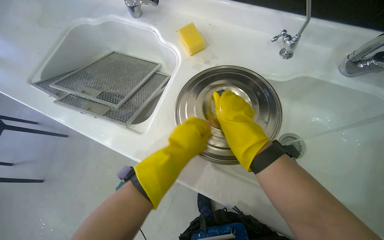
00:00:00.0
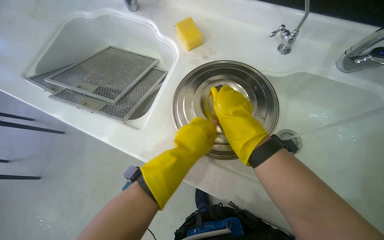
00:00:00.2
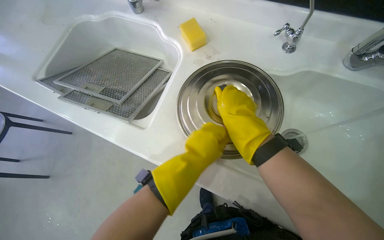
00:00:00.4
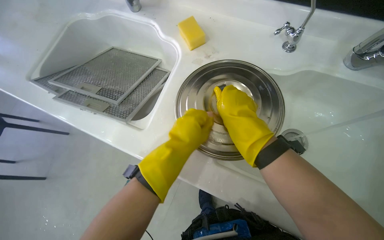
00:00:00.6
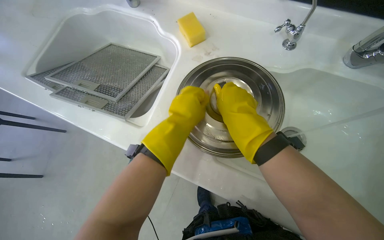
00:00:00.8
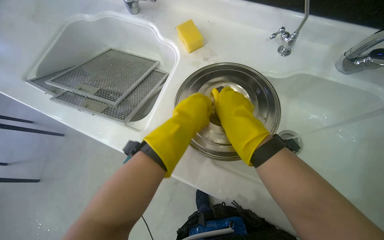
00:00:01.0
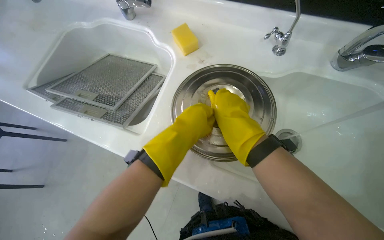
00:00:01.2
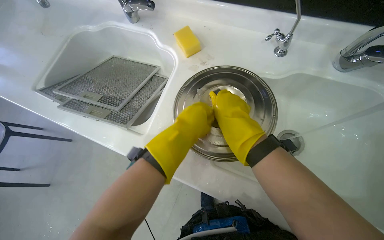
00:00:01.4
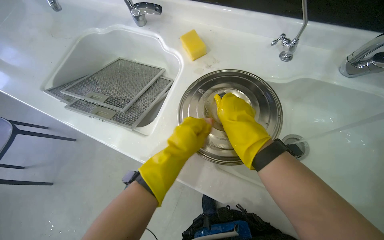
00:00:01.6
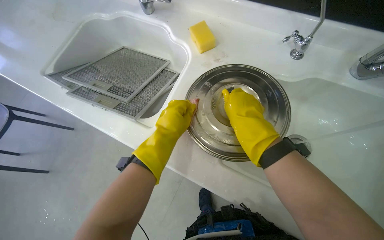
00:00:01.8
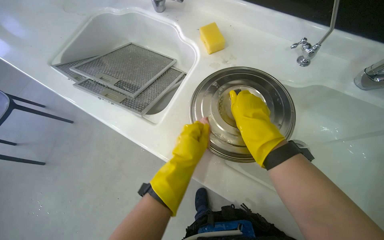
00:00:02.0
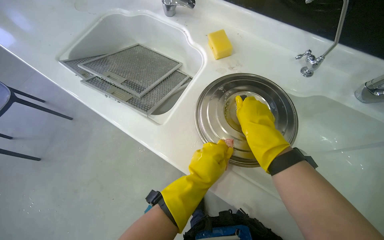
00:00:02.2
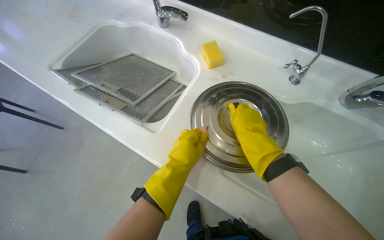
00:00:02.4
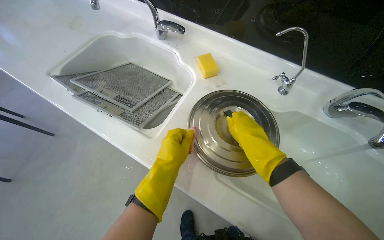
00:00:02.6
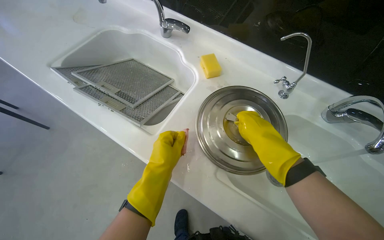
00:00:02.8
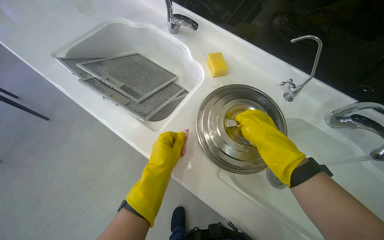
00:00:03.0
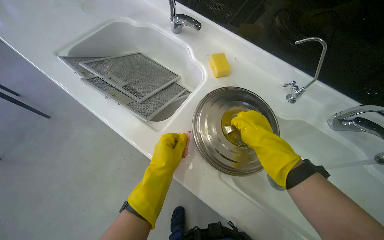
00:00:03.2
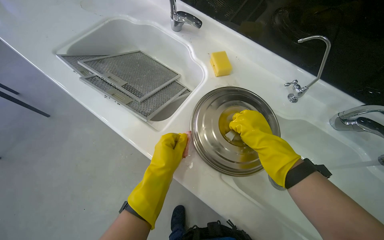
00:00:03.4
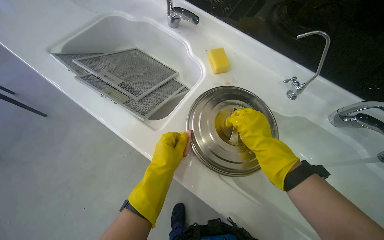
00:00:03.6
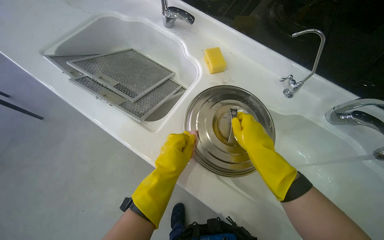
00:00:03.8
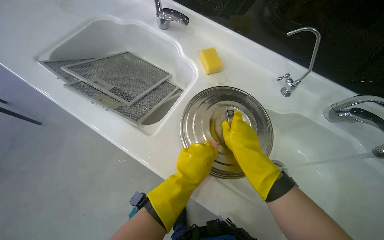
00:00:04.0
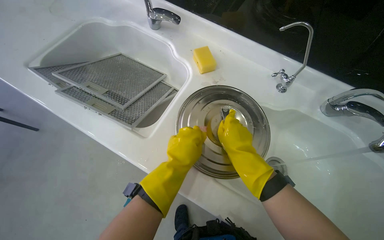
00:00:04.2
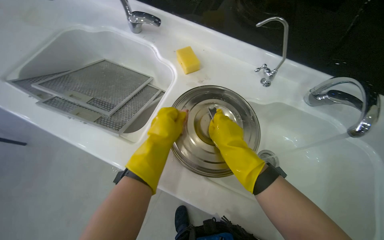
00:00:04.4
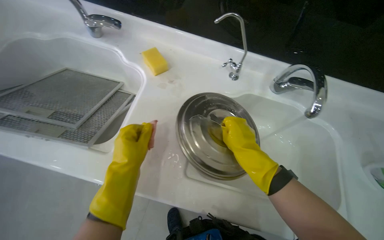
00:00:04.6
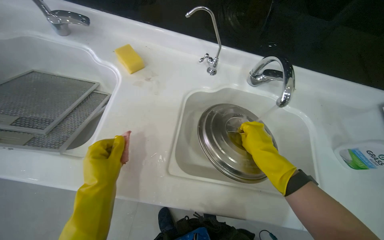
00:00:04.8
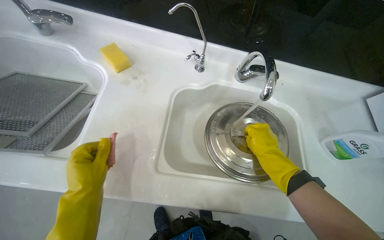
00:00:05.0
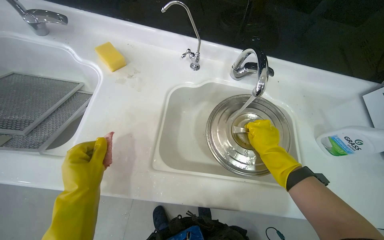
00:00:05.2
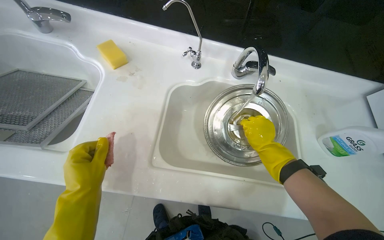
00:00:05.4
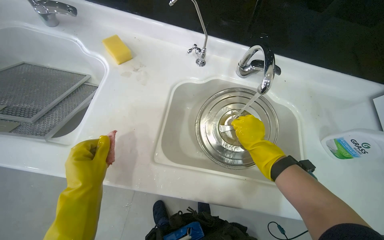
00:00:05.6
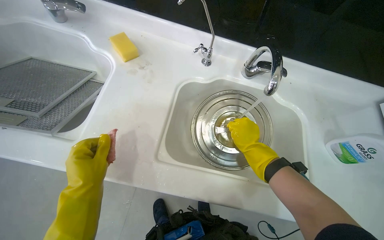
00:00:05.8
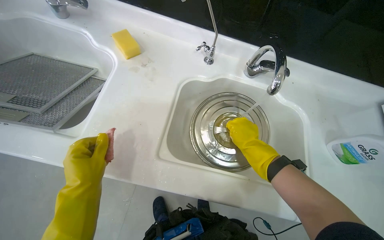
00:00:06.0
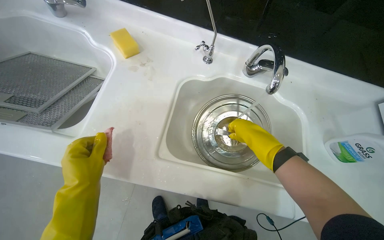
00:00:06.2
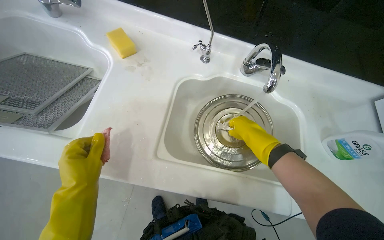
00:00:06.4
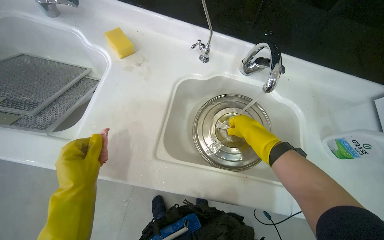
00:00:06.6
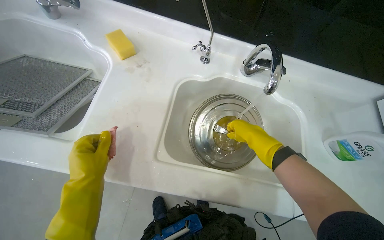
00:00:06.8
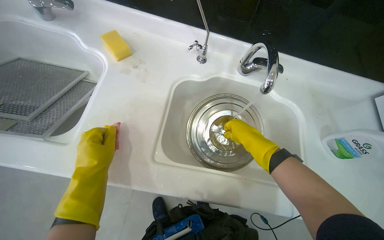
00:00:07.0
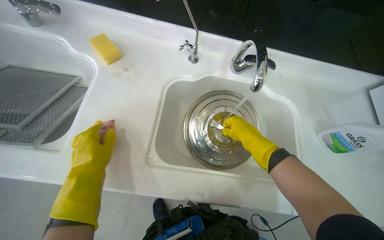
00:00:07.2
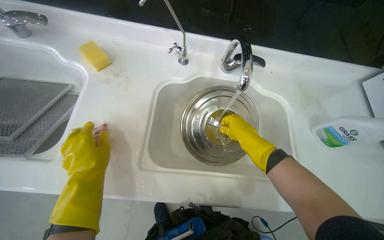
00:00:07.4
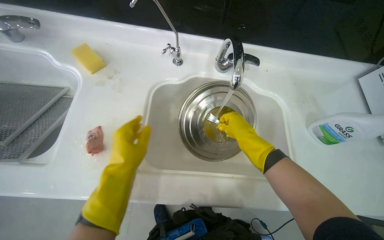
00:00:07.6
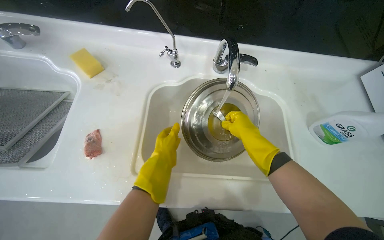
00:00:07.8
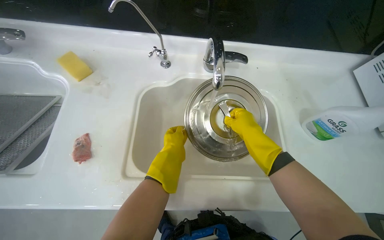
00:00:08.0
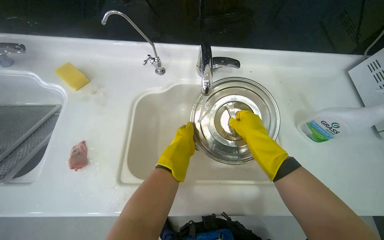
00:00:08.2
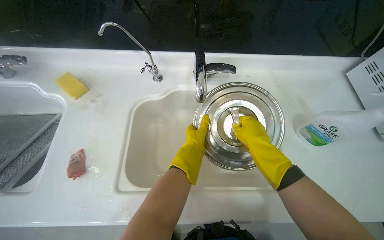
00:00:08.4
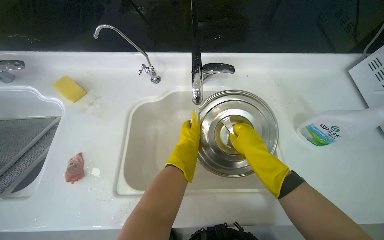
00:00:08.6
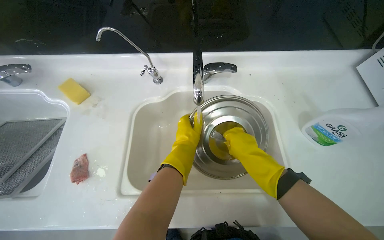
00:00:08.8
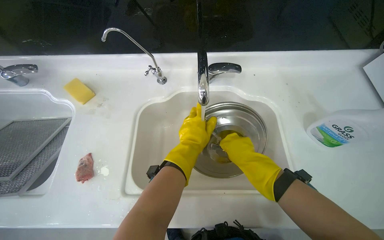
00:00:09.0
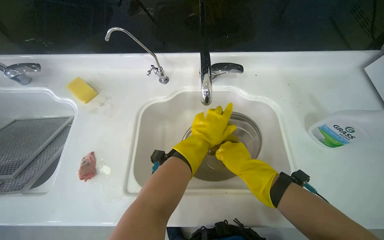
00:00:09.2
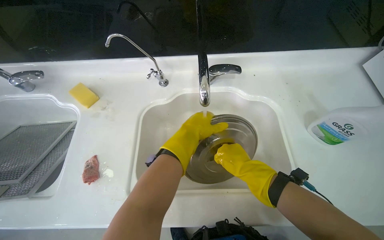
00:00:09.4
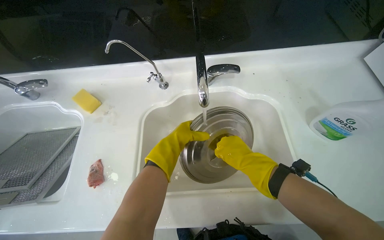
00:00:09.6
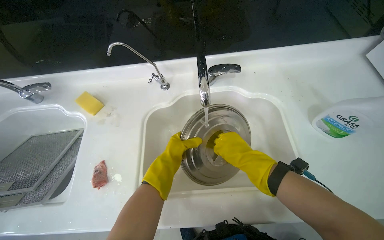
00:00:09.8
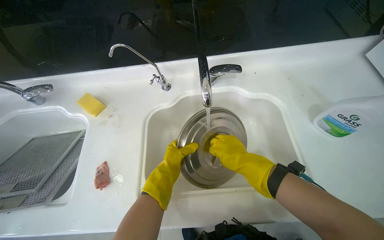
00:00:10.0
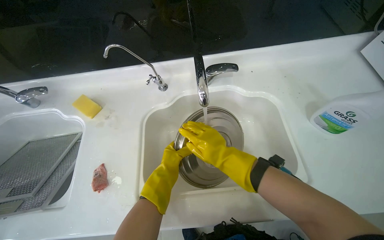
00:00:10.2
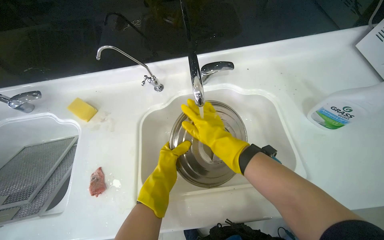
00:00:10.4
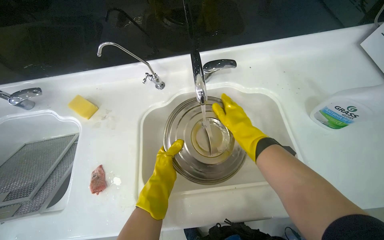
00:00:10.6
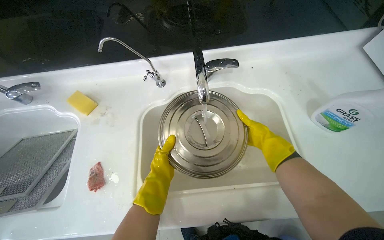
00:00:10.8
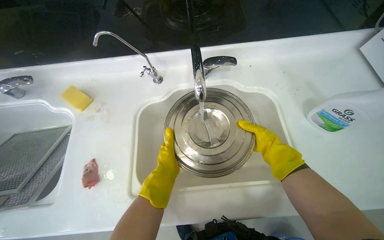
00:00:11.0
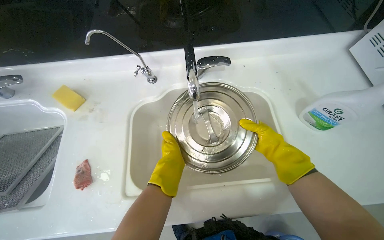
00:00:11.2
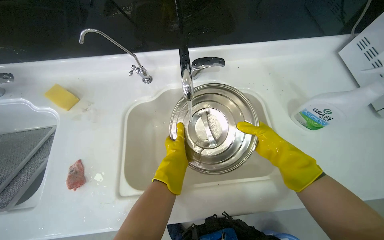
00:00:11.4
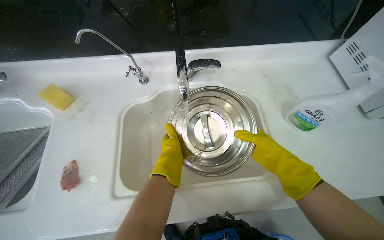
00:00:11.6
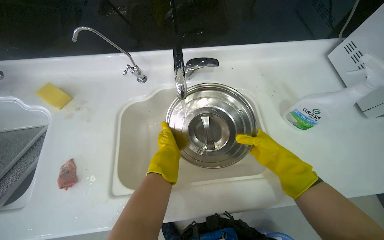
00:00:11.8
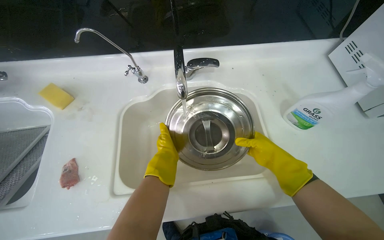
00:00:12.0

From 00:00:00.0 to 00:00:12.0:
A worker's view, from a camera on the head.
Job: cleaning kitchen.
The whole recording: Rinsing pot lid in sink. The worker rinses the pot lid under running water in the sink.
From 00:00:00.0 to 00:00:01.6: The hands work in one place, with small movements.
From 00:00:03.0 to 00:00:04.4: The left hand shifts about 10 cm up the picture.
From 00:00:04.4 to 00:00:06.0: The right hand is displaced to the right by approximately 25 cm, while the left hand travels down the picture by approximately 10 cm.
From 00:00:06.0 to 00:00:07.6: The left hand is displaced to the right by approximately 15 cm.
From 00:00:07.6 to 00:00:09.0: The left hand moves to the right, about 20 cm.
From 00:00:09.0 to 00:00:10.4: The right hand travels to the left by about 10 cm, while the left hand moves to the left and down the picture, some 15 cm.
From 00:00:10.4 to 00:00:12.0: The right hand shifts approximately 25 cm to the right.

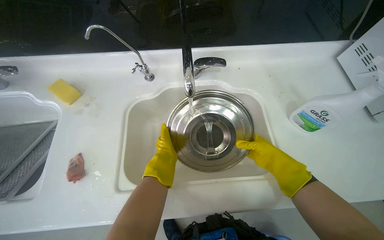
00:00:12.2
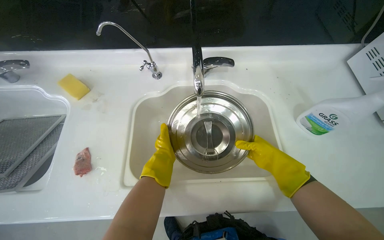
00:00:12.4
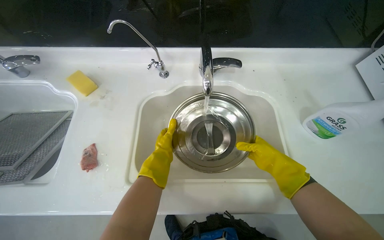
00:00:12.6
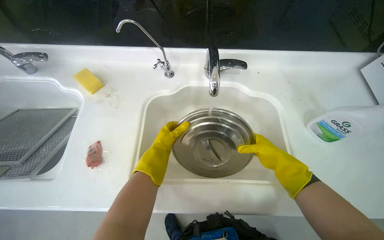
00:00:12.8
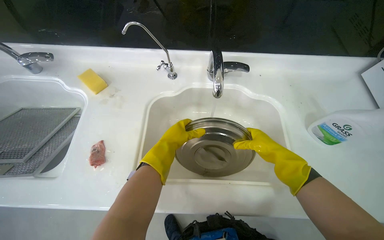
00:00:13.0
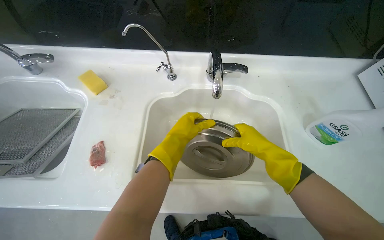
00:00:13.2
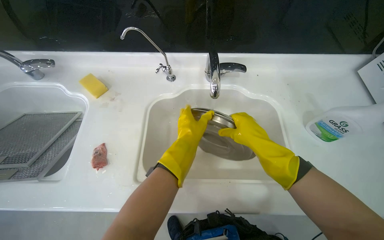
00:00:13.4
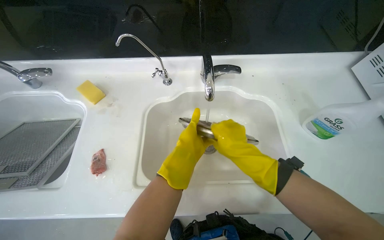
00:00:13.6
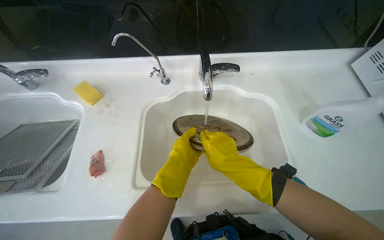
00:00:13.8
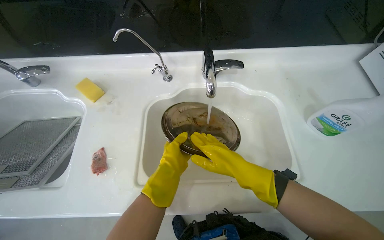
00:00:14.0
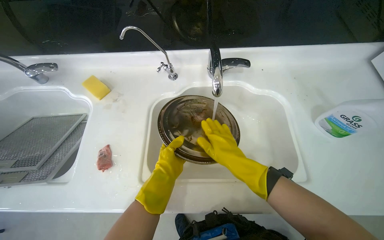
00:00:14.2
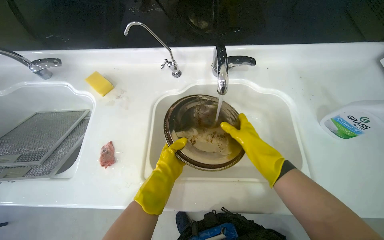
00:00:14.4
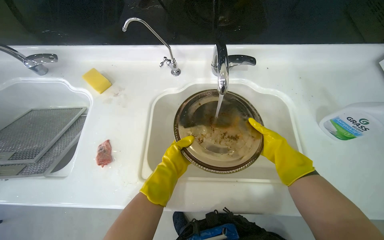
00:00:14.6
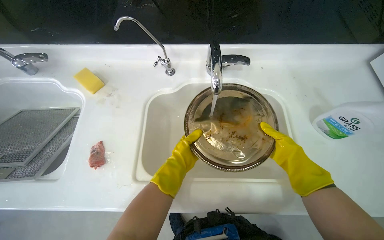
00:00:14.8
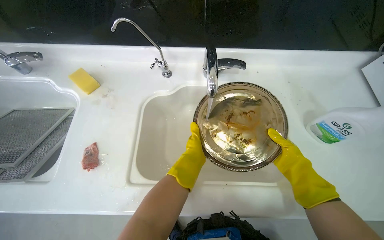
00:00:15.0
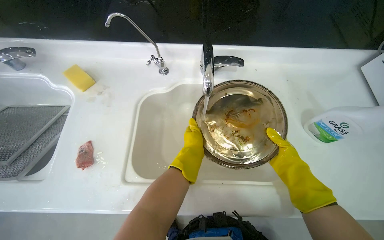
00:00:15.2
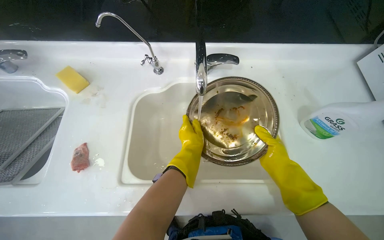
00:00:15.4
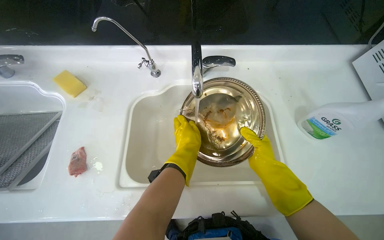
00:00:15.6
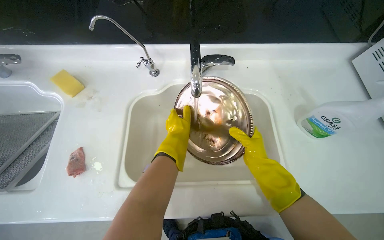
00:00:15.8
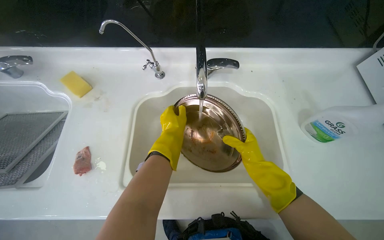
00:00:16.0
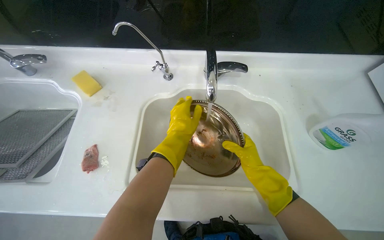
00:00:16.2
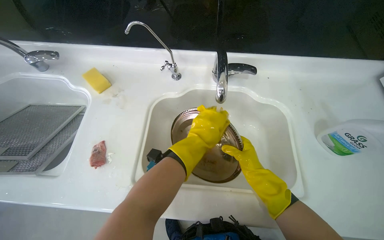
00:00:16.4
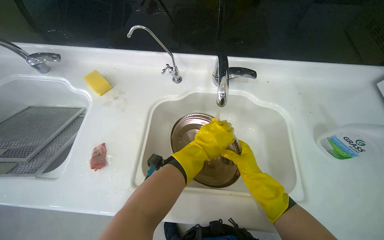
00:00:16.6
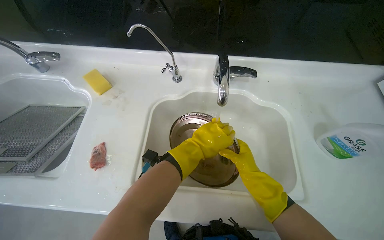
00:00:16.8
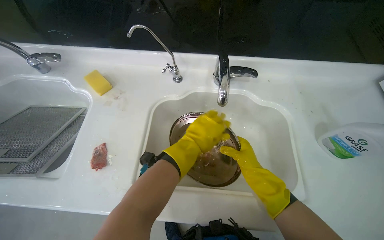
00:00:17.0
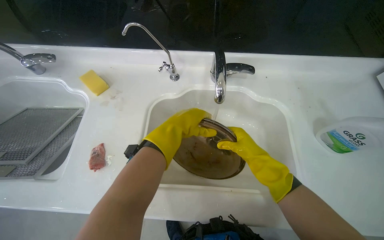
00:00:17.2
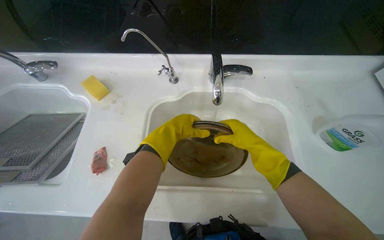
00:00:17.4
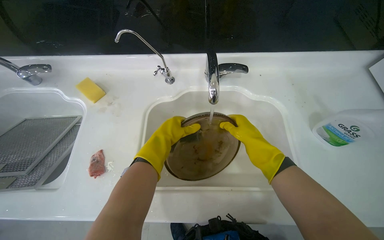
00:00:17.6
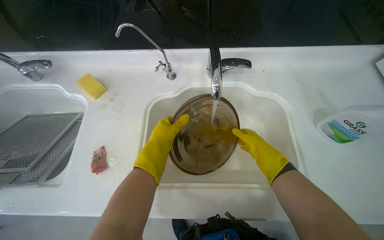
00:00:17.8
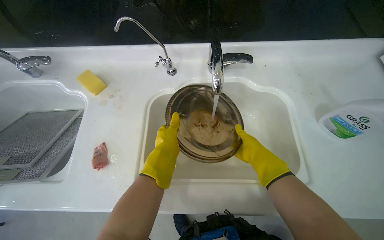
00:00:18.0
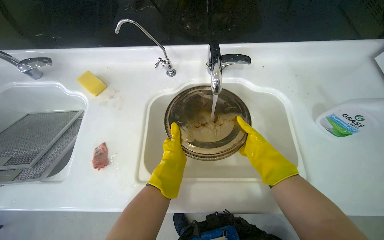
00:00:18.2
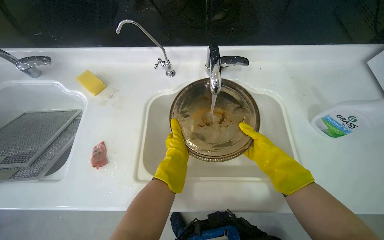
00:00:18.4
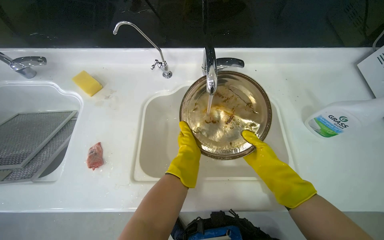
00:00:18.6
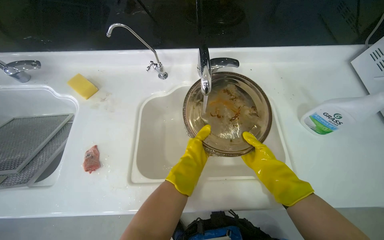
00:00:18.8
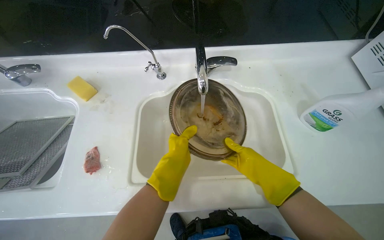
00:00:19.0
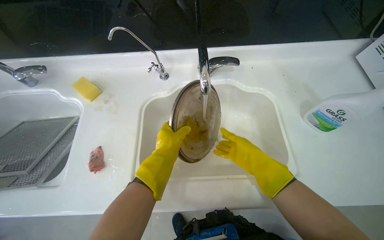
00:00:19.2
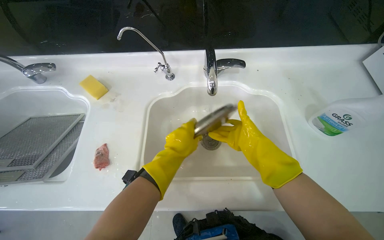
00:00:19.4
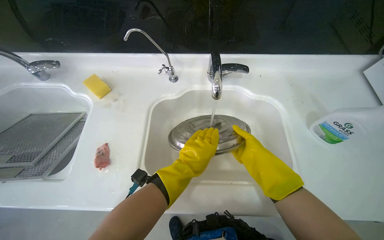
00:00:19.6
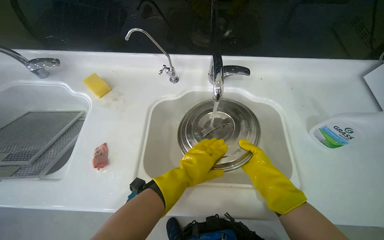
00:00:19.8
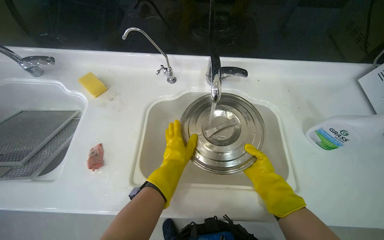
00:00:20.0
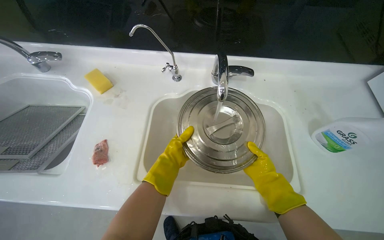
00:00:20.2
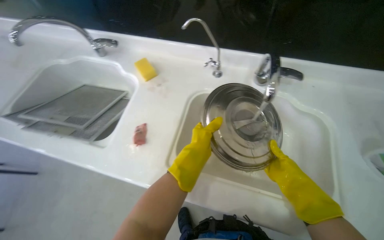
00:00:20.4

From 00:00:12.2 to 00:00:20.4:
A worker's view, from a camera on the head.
Job: cleaning kitchen.
The whole recording: Rinsing pot lid in sink. The worker rinses the pot lid under running water in the sink.
From 00:00:12.2 to 00:00:13.8: The right hand heads to the left, covering about 20 cm. Meanwhile the left hand goes farther from the camera and returns, roughly 5 cm each way.
From 00:00:13.8 to 00:00:15.4: The right hand goes some 20 cm to the right.
From 00:00:15.4 to 00:00:17.2: The left hand travels to the left and up the picture by about 15 cm. Meanwhile the right hand moves to the left, roughly 10 cm.
From 00:00:17.2 to 00:00:18.8: The left hand travels down the picture and to the right by some 15 cm.
From 00:00:18.8 to 00:00:20.4: The head turns to the left by approximately 20 degrees.
